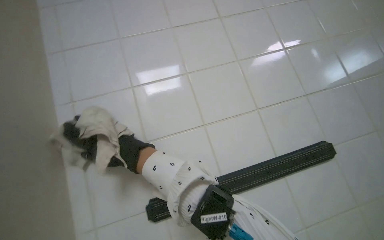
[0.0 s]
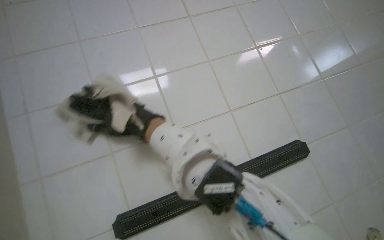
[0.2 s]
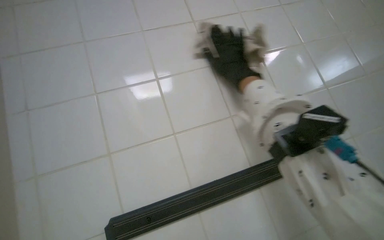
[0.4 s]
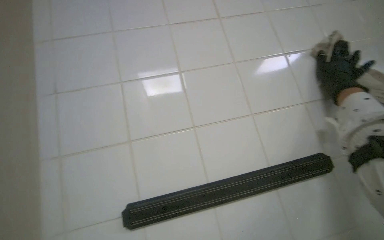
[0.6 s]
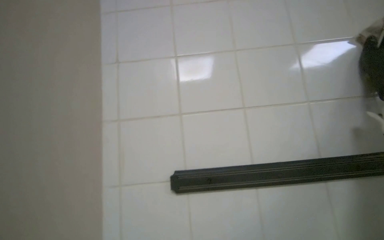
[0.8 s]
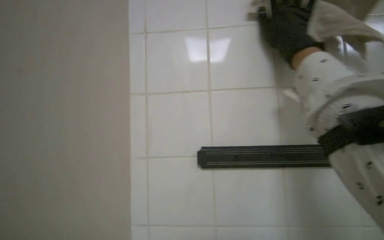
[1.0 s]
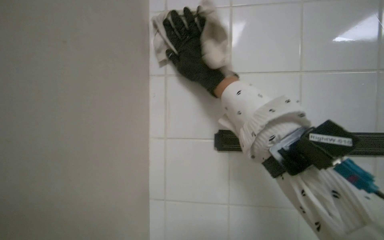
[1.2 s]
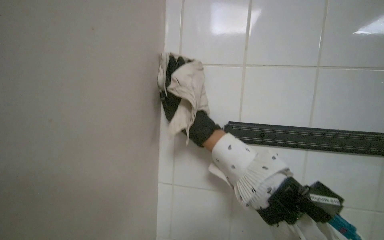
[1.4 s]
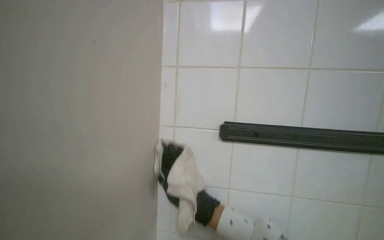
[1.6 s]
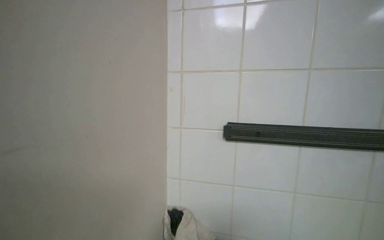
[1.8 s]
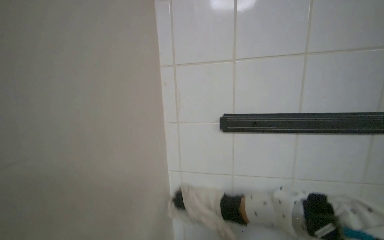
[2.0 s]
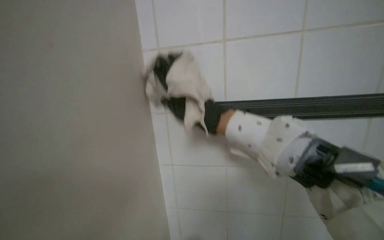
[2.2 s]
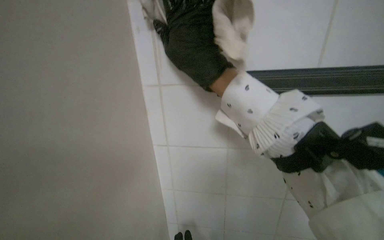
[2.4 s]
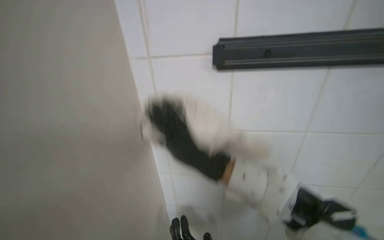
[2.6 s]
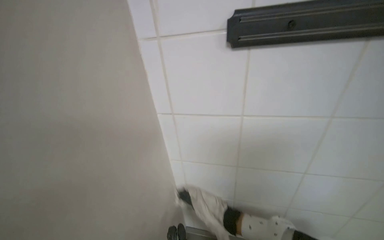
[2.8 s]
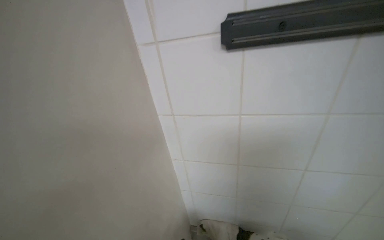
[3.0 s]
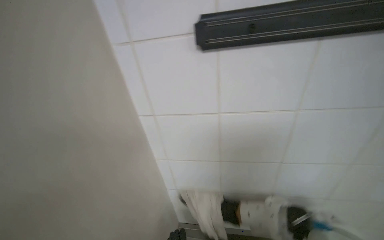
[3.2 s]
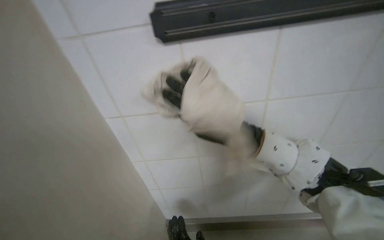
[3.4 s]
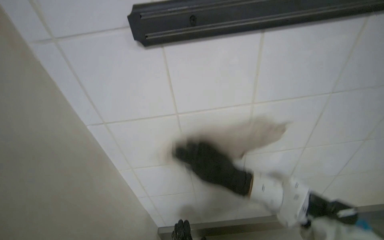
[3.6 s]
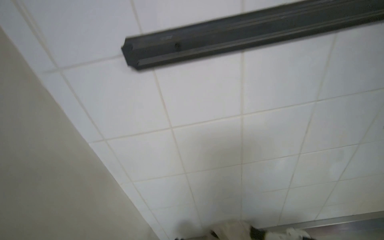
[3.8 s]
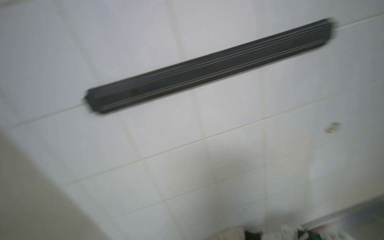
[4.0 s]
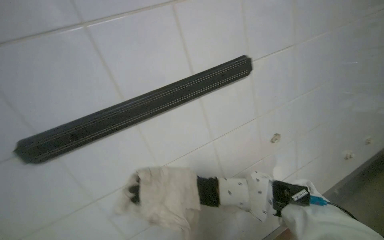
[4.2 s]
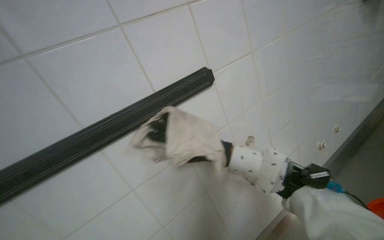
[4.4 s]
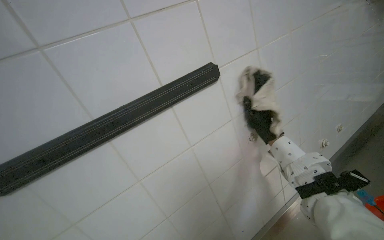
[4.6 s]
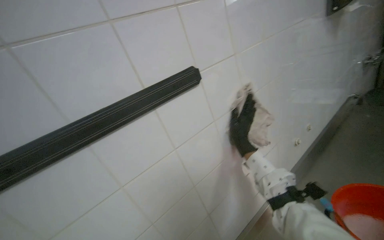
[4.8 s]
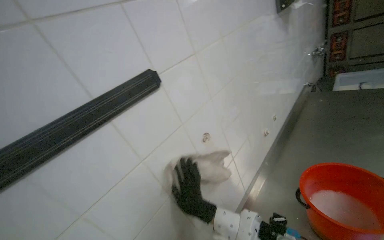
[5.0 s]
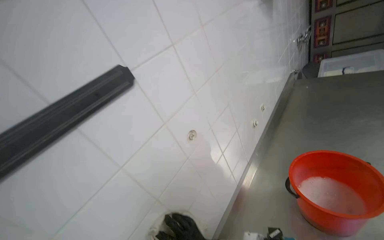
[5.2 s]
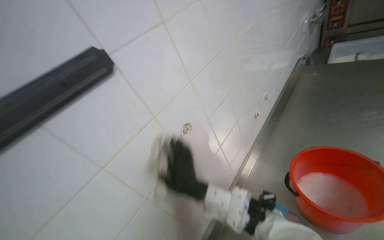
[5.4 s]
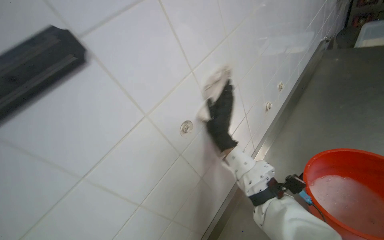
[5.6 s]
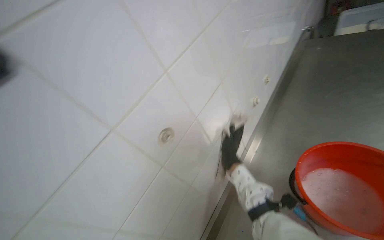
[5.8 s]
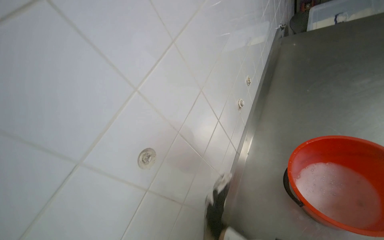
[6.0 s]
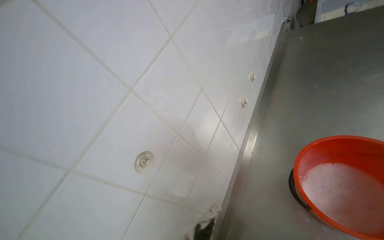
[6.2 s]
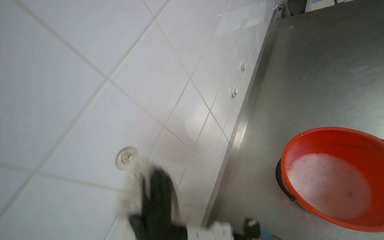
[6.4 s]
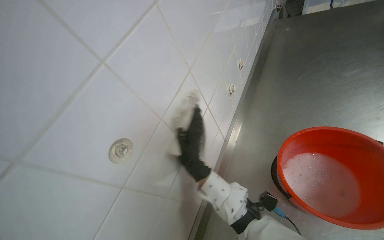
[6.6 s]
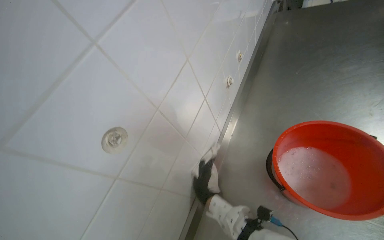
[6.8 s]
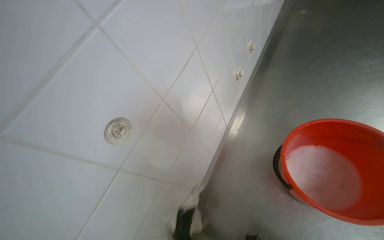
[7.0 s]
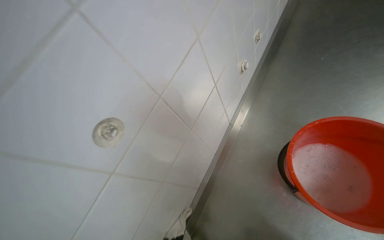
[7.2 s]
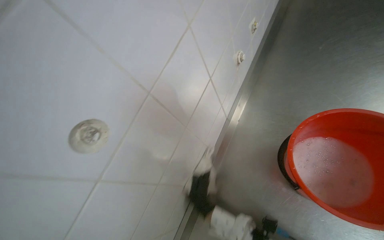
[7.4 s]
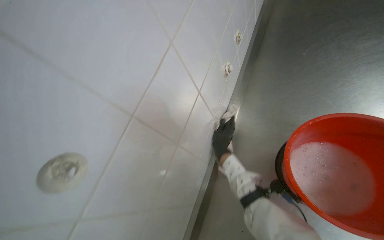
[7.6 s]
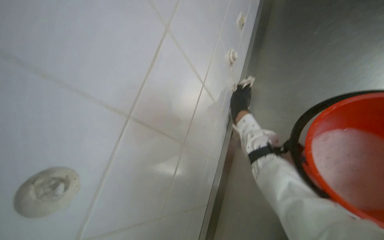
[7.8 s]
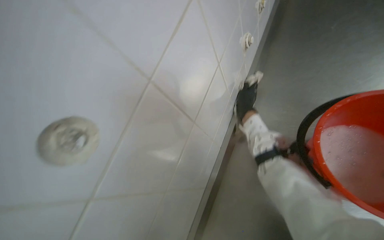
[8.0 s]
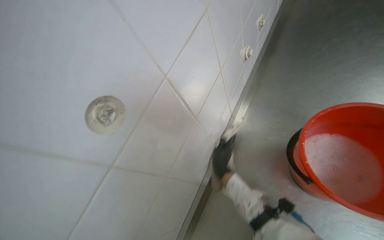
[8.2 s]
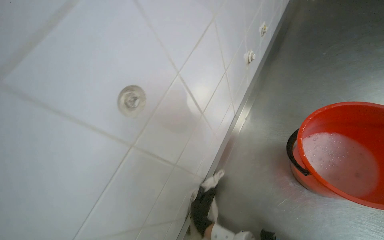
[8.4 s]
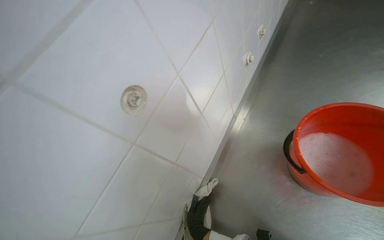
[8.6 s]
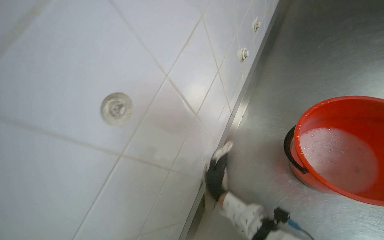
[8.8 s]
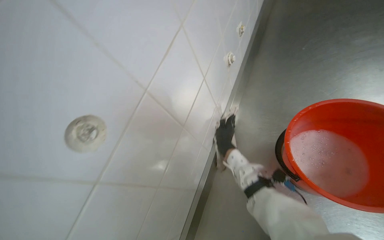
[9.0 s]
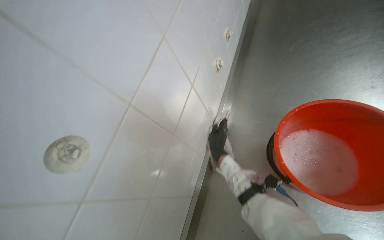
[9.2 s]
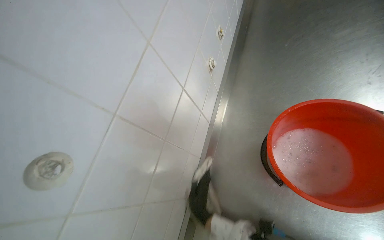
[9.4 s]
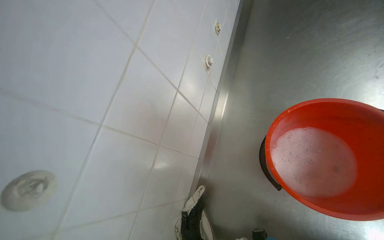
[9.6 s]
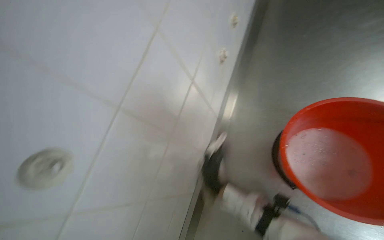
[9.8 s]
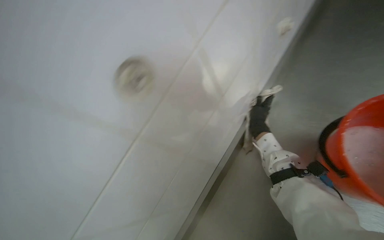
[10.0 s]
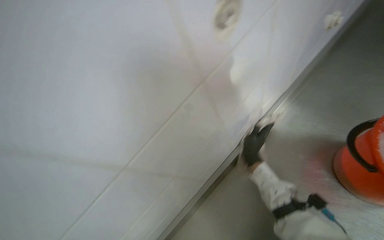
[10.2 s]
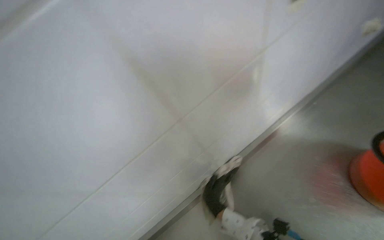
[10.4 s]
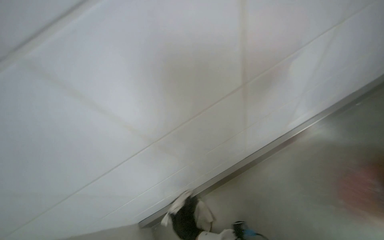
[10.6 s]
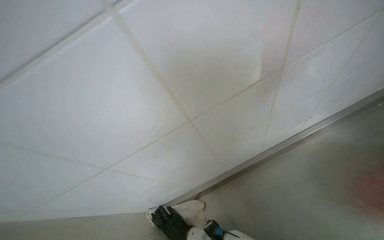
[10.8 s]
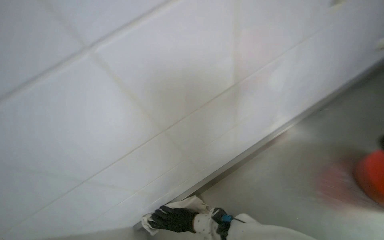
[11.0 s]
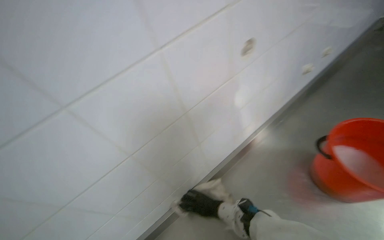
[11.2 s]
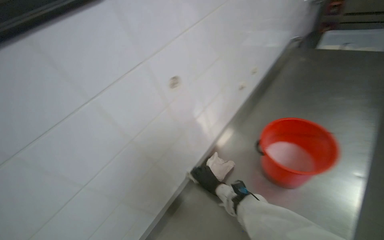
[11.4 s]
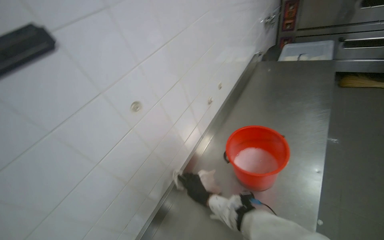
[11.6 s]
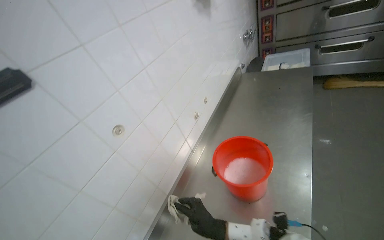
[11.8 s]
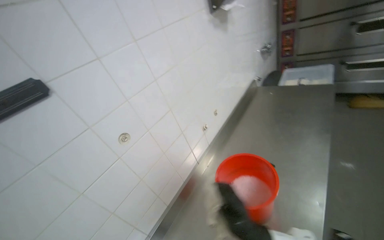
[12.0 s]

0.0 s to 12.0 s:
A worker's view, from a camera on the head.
Job: wiping surfaces.
The whole recording: Wiping tiled kitchen wall. The worker wipes the tiled kitchen wall with a cleaning cloth, moving items like knives and a magnetic strip to clean the surface thoroughly.
3.0 to 4.4 s: The camera sweeps to the right, by about 25 degrees.
4.4 to 6.0 s: The wearer's head swings some 20 degrees to the right.
6.0 to 7.6 s: The camera pitches downward, by some 10 degrees.
7.6 to 9.0 s: The right hand swings up and down the picture, about 40 cm each way, with 2 reversals.

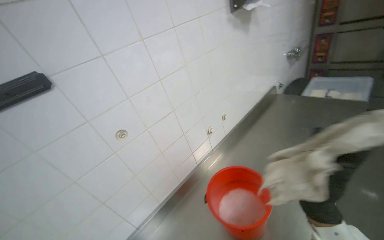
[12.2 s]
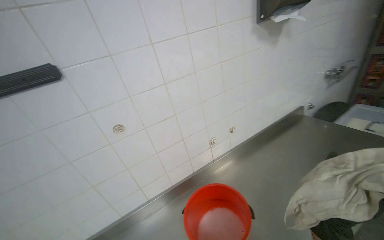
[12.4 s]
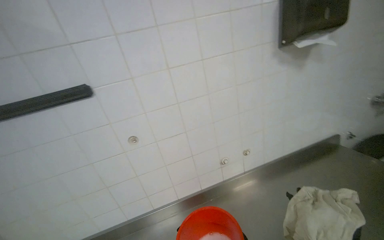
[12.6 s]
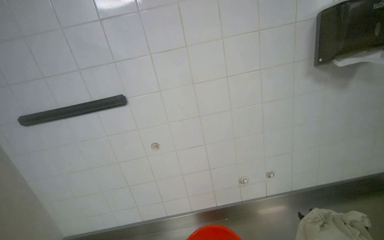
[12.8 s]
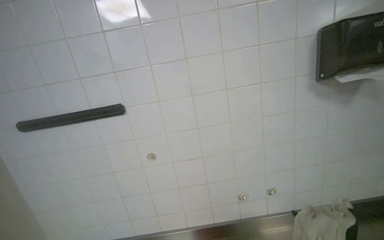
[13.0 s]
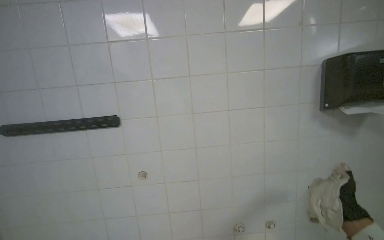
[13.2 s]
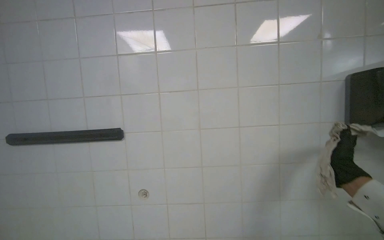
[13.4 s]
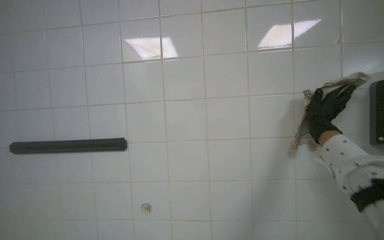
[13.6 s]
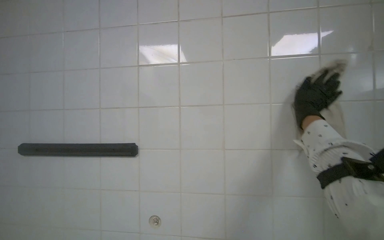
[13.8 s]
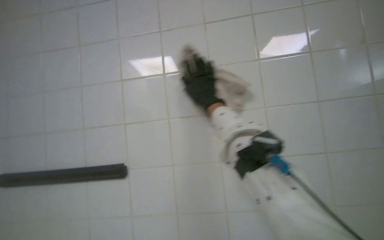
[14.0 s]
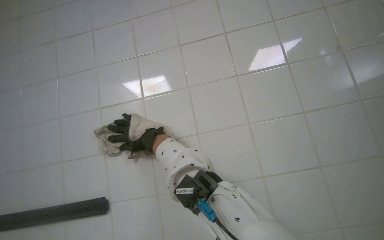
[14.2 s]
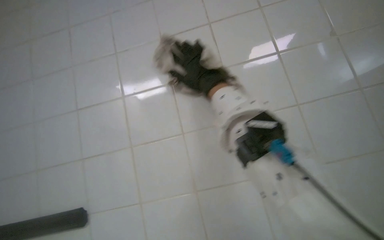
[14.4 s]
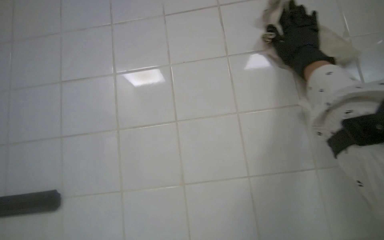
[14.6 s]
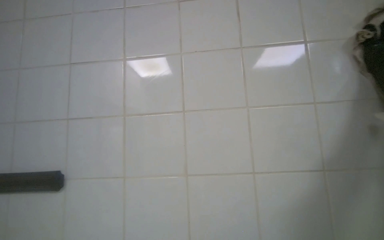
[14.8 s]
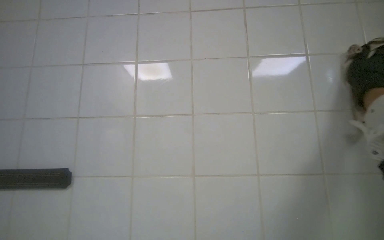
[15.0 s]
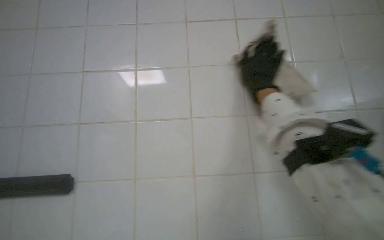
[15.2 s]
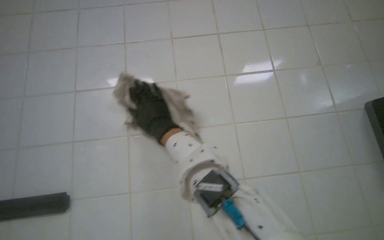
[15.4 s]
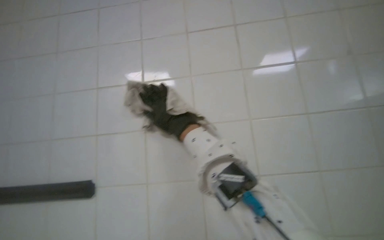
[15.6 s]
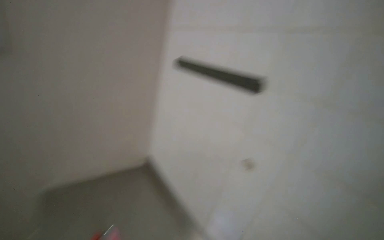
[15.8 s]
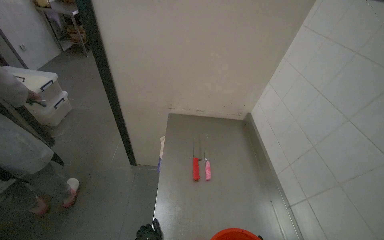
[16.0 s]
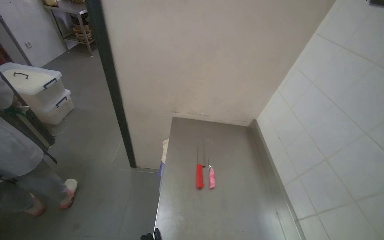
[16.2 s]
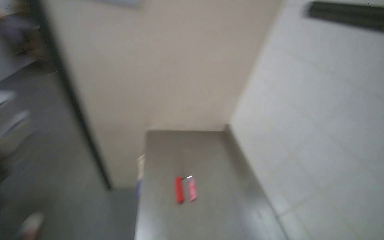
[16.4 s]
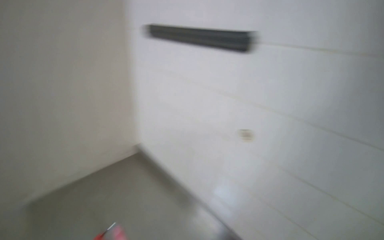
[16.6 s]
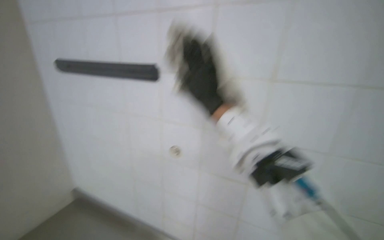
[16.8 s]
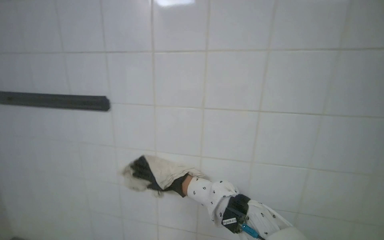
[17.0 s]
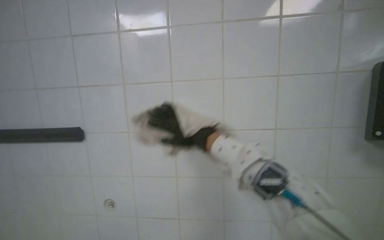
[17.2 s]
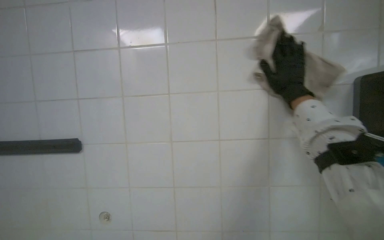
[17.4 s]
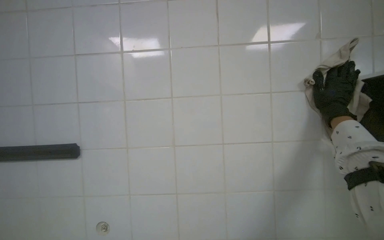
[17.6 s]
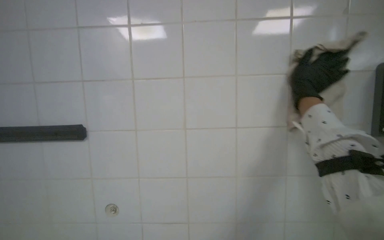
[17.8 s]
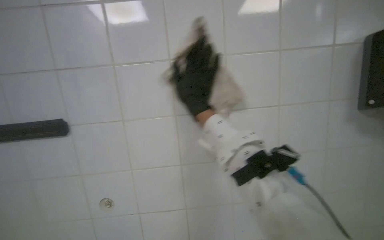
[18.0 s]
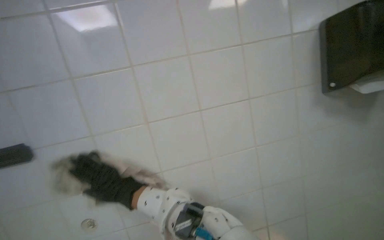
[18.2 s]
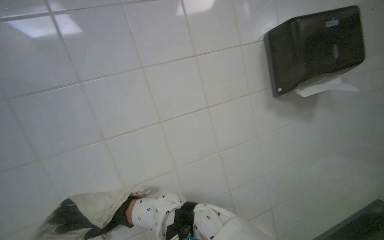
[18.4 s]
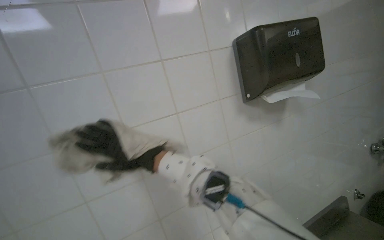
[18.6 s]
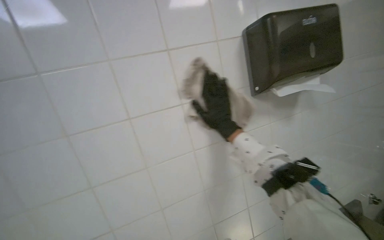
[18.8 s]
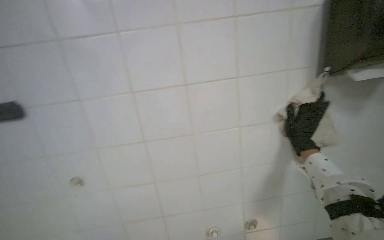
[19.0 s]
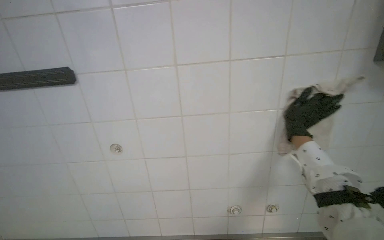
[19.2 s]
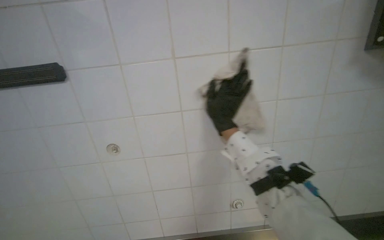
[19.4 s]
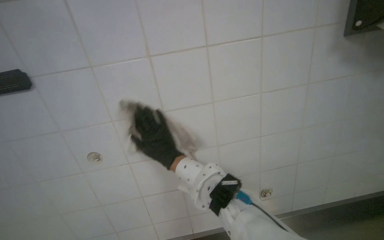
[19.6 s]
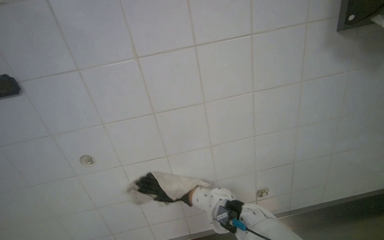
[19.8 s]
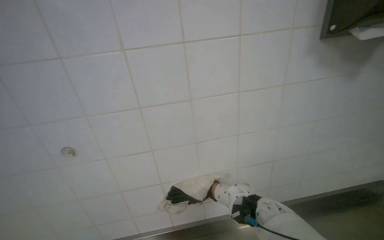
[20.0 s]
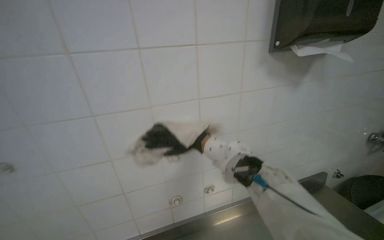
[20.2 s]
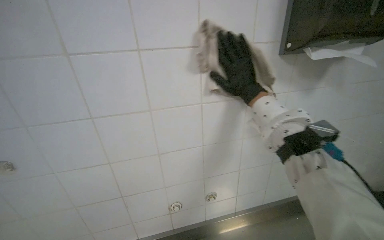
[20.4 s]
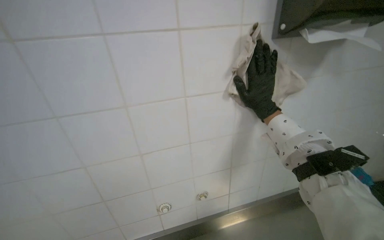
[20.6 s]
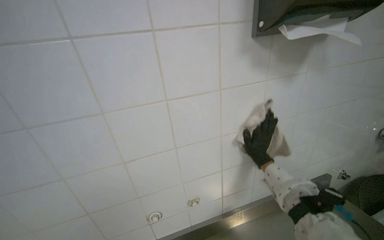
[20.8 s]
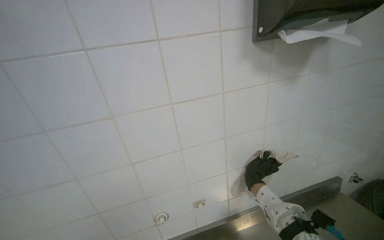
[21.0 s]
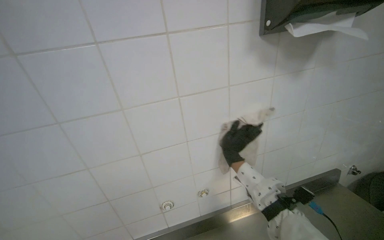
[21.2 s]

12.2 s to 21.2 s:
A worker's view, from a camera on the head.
Job: wiping surfaces.
The whole recording: Wiping tiled kitchen wall. The worker wipes the tiled kitchen wall with a cleaning cloth, moving items like knives and a magnetic strip to clean the surface thoroughly.
12.2 to 13.8 s: The head turns to the left by approximately 50 degrees. The view tips upward by some 25 degrees.
13.8 to 15.2 s: The right hand swings left and right, approximately 50 cm each way, with 2 reversals.
16.6 to 18.2 s: The view swings roughly 35 degrees to the right.
18.2 to 19.8 s: The head rotates about 45 degrees to the right.
19.8 to 21.2 s: The camera sweeps to the right, by some 15 degrees.
